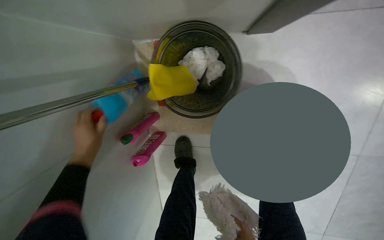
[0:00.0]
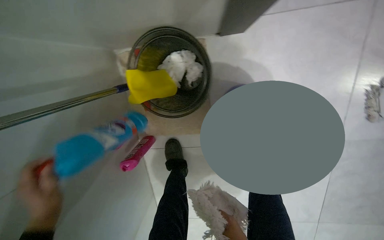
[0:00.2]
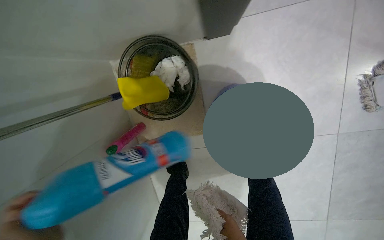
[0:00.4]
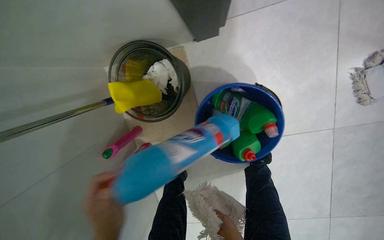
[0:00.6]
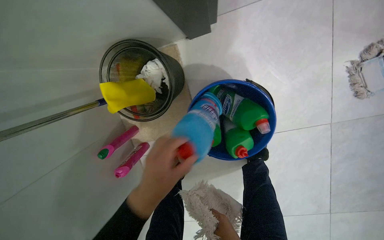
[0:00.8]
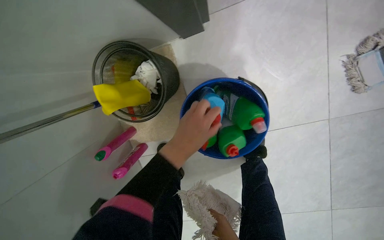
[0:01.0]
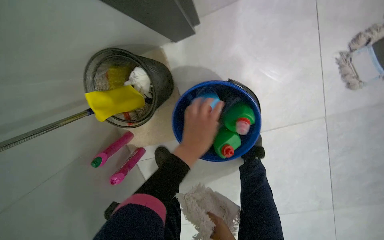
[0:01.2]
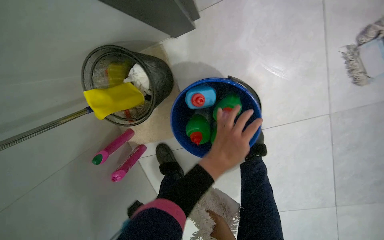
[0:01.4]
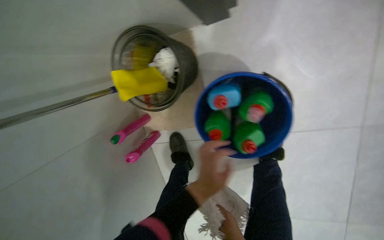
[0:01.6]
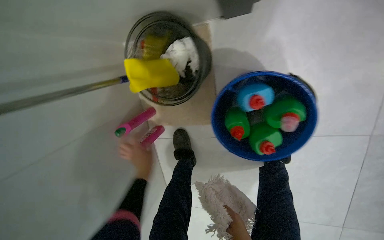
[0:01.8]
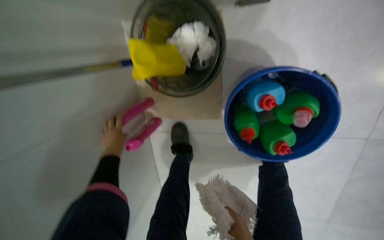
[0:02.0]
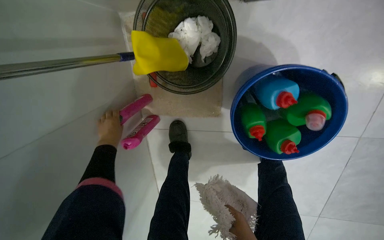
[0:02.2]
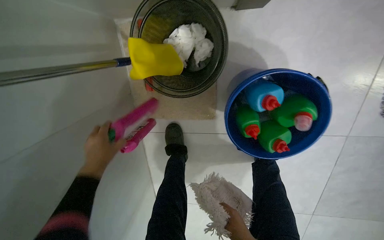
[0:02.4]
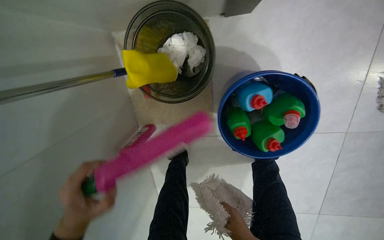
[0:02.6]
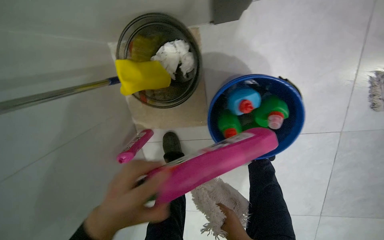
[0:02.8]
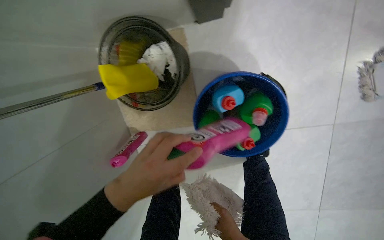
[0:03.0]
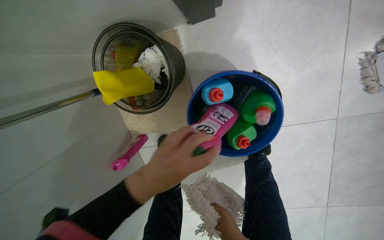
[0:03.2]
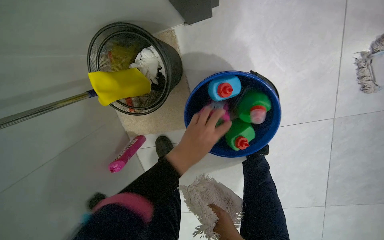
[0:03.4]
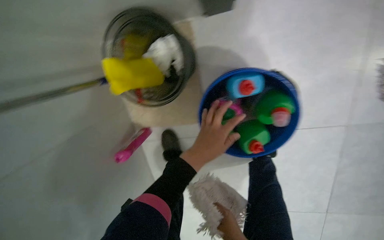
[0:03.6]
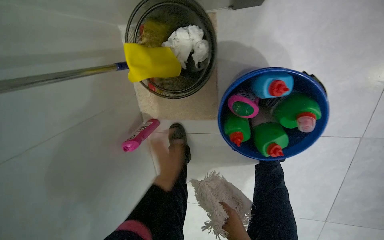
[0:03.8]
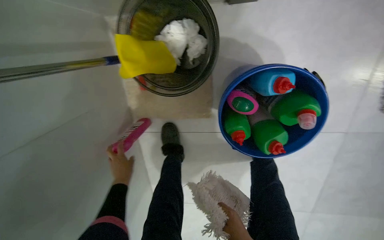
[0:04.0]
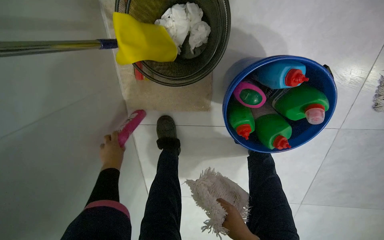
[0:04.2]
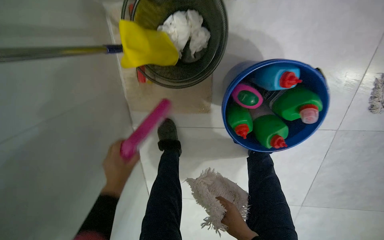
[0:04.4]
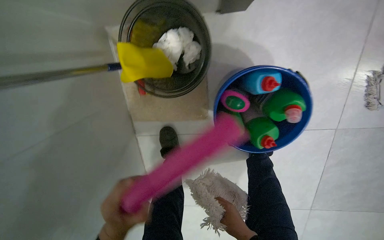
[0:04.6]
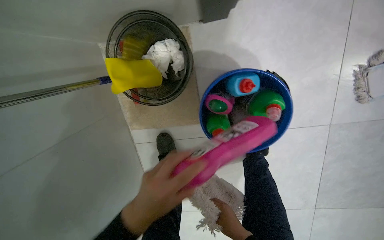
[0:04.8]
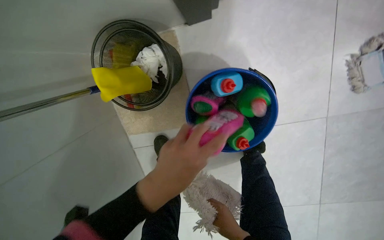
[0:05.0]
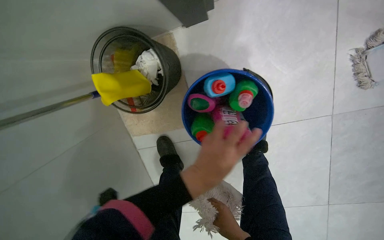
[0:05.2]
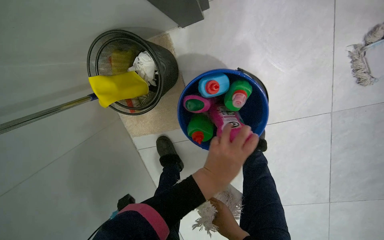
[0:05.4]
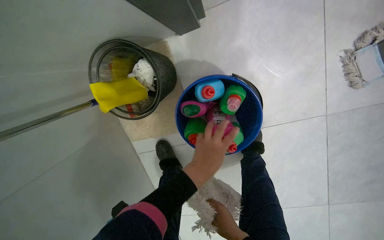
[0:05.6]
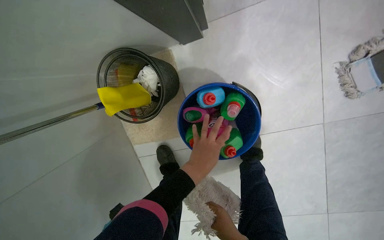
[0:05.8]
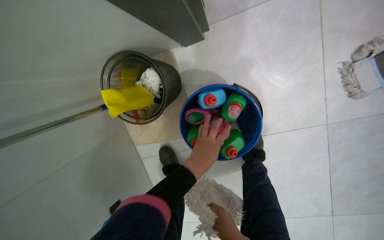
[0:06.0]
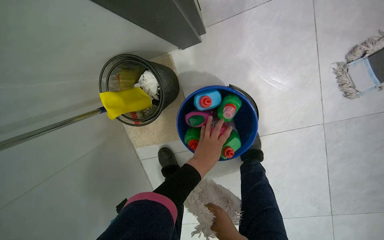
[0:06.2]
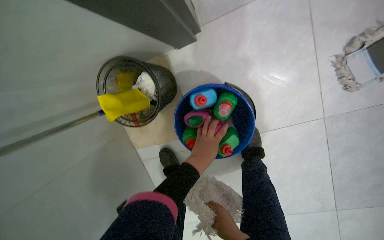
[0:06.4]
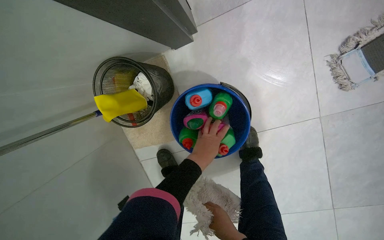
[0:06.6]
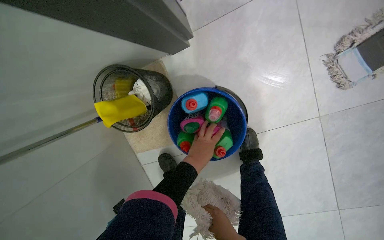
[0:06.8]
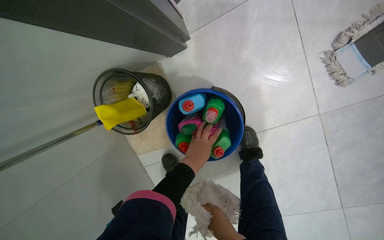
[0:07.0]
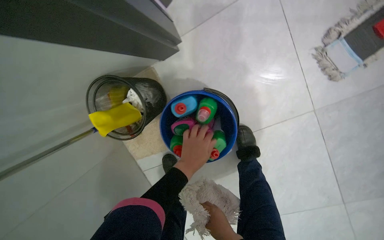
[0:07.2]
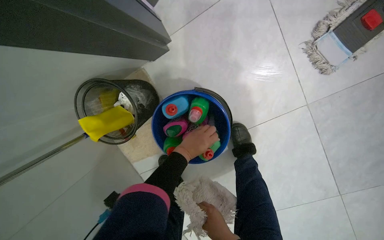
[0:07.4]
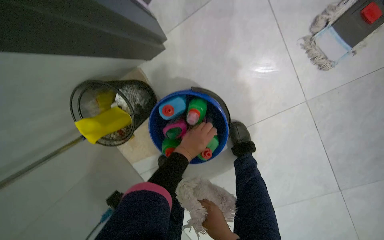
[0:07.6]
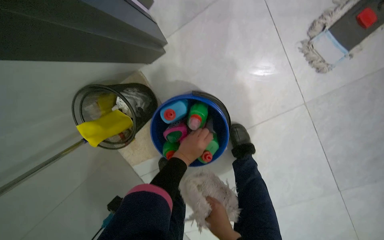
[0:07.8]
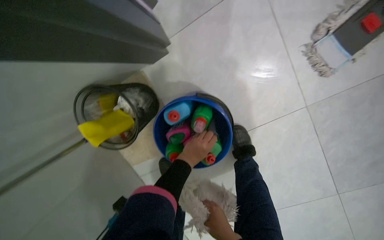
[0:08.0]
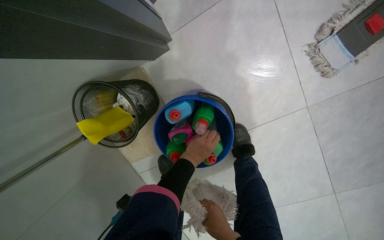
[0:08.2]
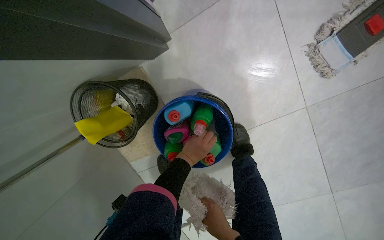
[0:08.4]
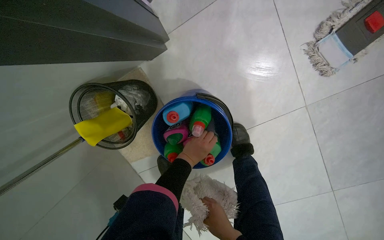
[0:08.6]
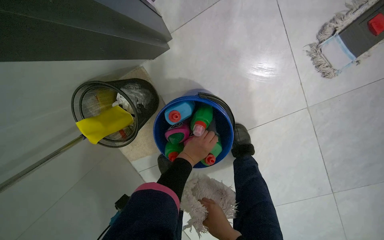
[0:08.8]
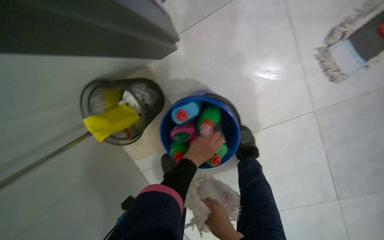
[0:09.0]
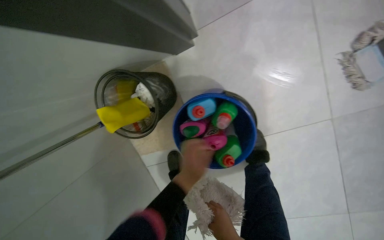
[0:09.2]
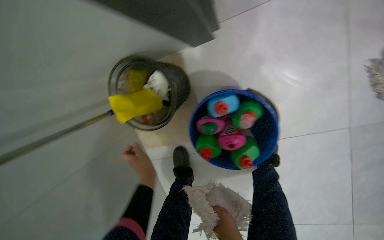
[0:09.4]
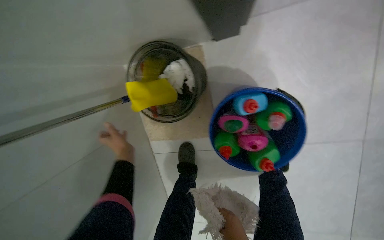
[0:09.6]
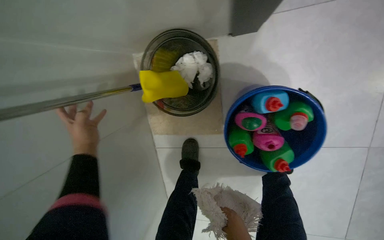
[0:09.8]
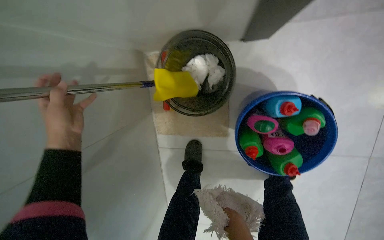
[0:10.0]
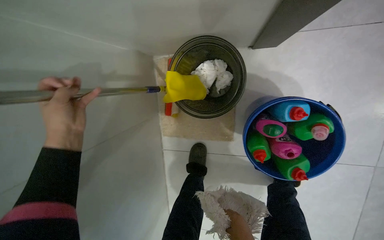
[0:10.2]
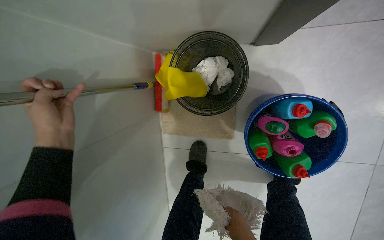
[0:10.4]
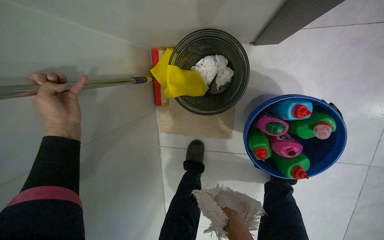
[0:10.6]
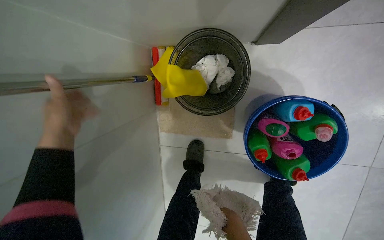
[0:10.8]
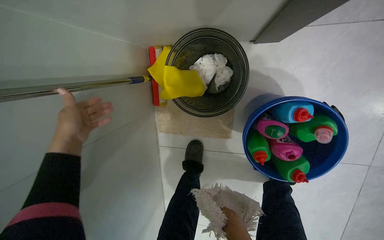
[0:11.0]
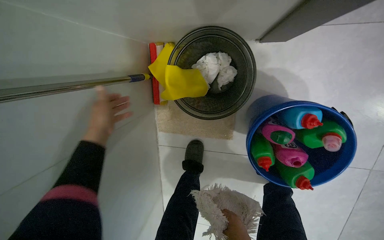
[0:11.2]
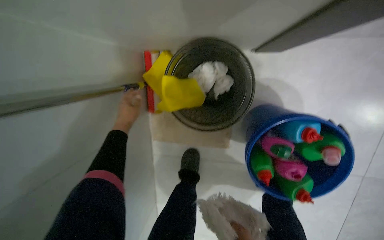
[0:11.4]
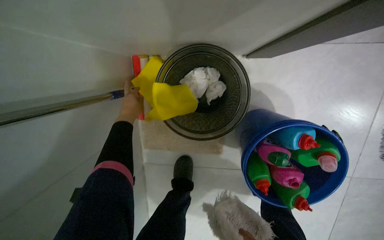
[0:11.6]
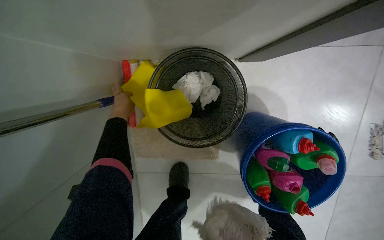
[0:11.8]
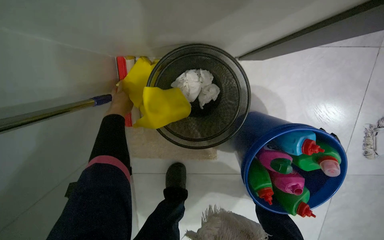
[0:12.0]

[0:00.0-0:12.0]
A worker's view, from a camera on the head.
Job: organizing items.
The whole recording: Organizing cleaning supplies. The worker places various cleaning bottles into a blue bucket and a yellow sponge into a black bucket.
0:01.6 to 0:03.0: The left hand moves to the left, some 20 cm.
0:03.0 to 0:04.4: The left hand shifts approximately 25 cm farther from the camera and down the picture, and reaches about 20 cm to the left, then returns.
0:04.4 to 0:06.0: The left hand shifts approximately 40 cm to the right, up the picture and nearer to the camera.
0:07.6 to 0:09.0: The hands make small movements and keep their place.
0:09.0 to 0:10.4: The scene rotates clockwise by approximately 25 degrees. The left hand shifts some 50 cm to the left.
0:10.4 to 0:12.0: The left hand heads farther from the camera and up the picture, covering some 50 cm.

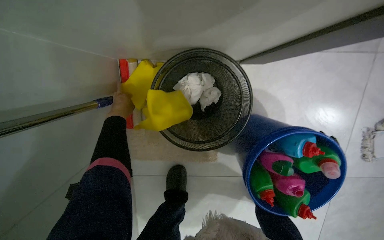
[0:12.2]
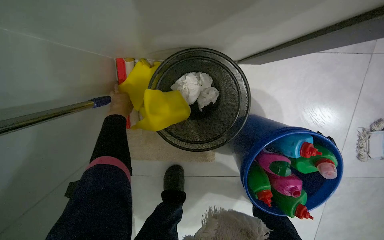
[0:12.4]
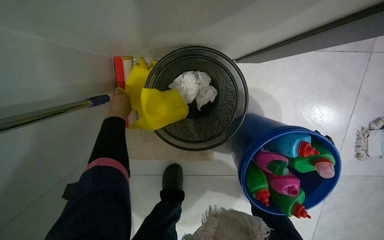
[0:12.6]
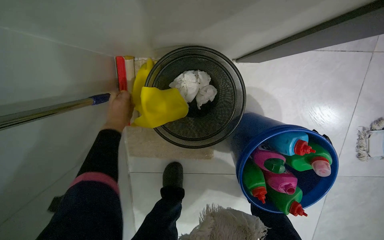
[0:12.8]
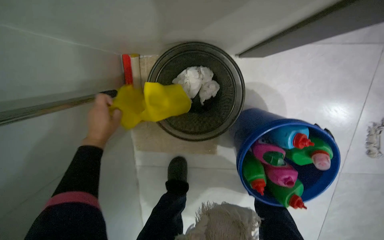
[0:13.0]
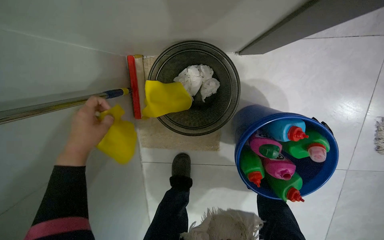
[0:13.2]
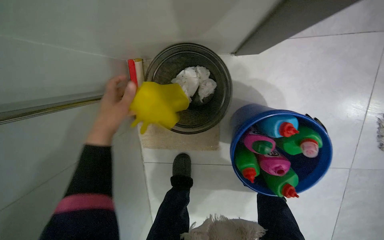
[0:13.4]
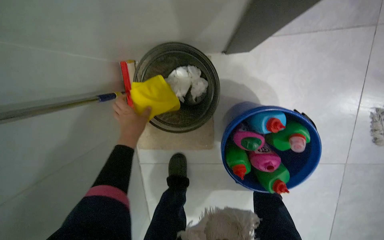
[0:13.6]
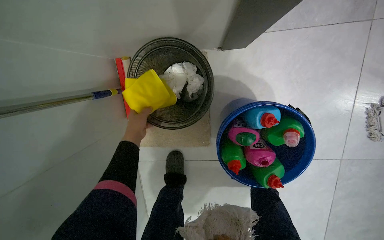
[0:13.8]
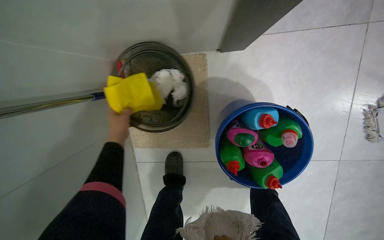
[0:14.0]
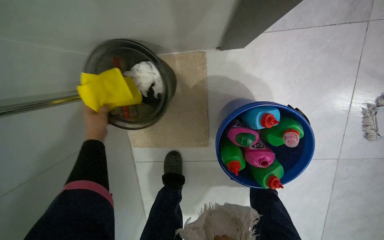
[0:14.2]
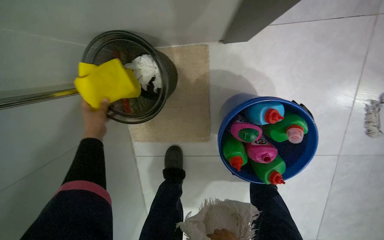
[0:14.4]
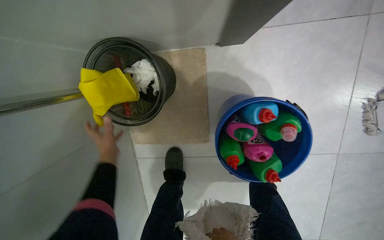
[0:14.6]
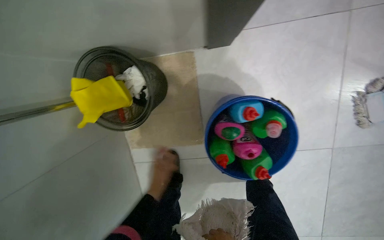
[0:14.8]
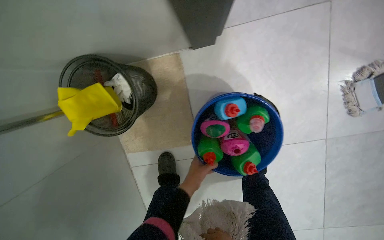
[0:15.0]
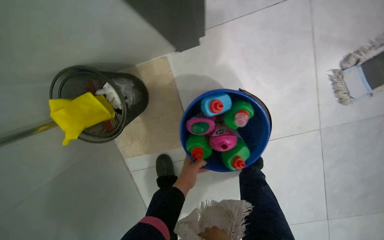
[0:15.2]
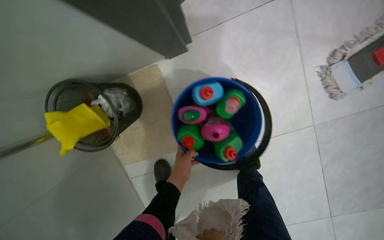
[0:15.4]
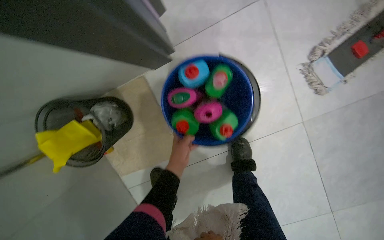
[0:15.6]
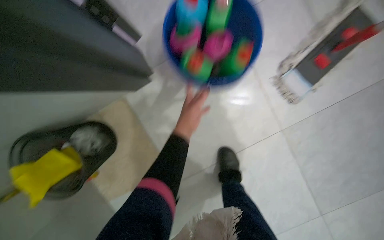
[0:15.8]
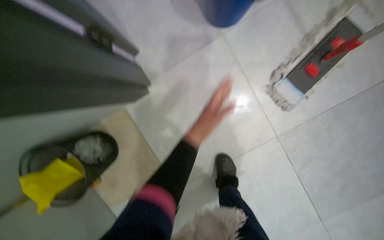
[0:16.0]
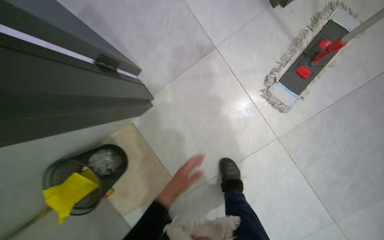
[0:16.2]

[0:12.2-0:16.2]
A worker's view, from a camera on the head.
Job: organizing items.
The whole recording: Organizing cleaning supplies. The worker places various cleaning bottles into a blue bucket and a yellow sponge into a black bucket.
0:12.2 to 0:13.6: The left hand moves nearer to the camera, to the right and down the picture, some 30 cm.
0:14.8 to 0:16.2: The scene rotates counterclockwise by approximately 25 degrees.

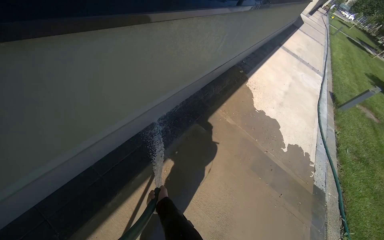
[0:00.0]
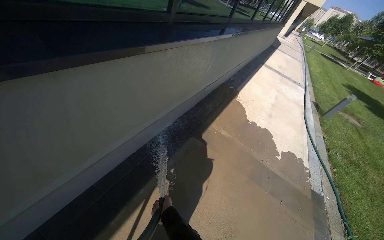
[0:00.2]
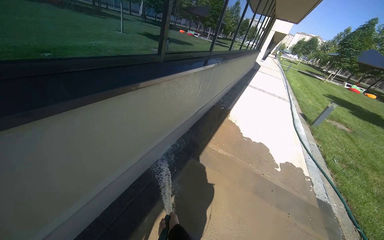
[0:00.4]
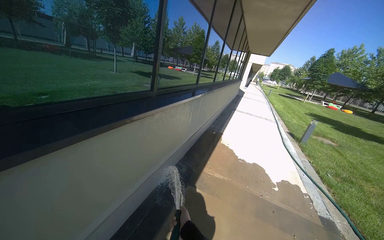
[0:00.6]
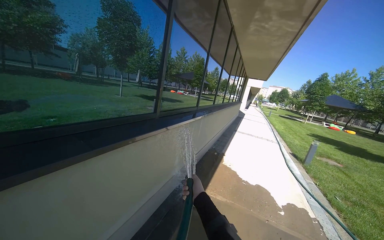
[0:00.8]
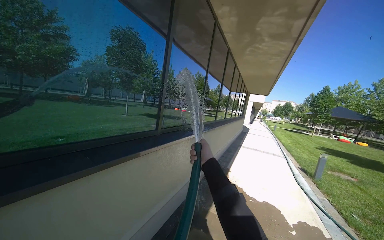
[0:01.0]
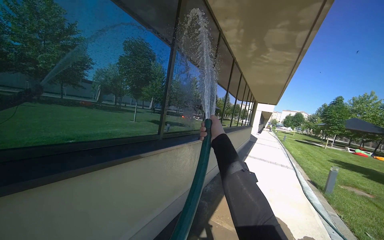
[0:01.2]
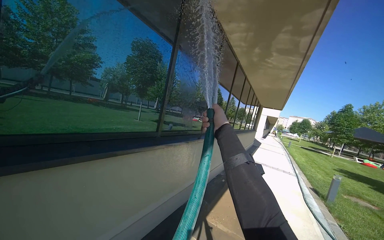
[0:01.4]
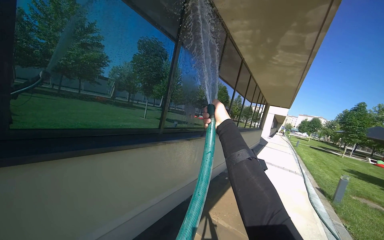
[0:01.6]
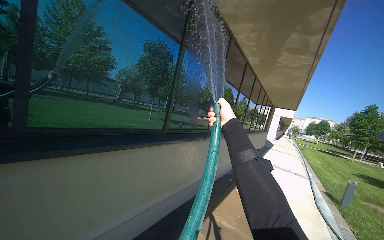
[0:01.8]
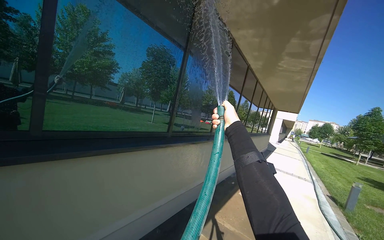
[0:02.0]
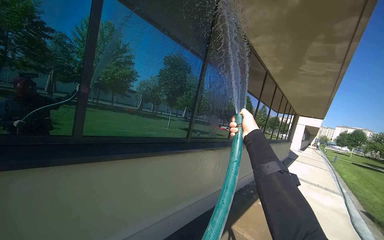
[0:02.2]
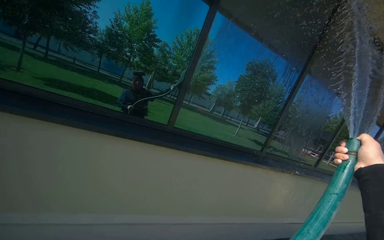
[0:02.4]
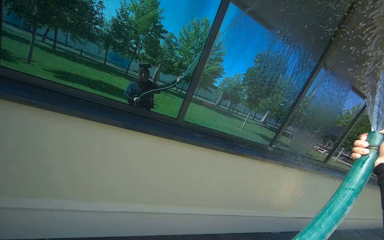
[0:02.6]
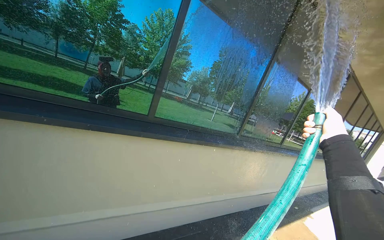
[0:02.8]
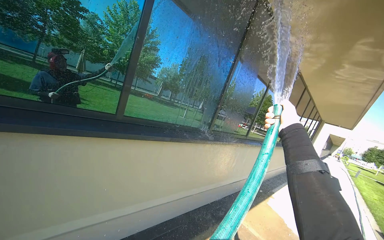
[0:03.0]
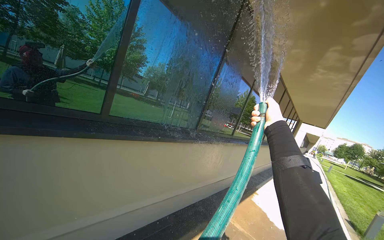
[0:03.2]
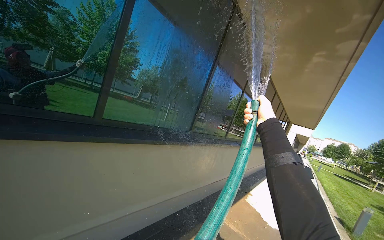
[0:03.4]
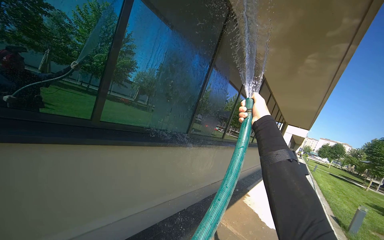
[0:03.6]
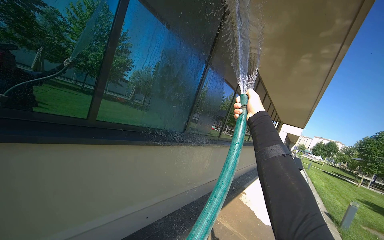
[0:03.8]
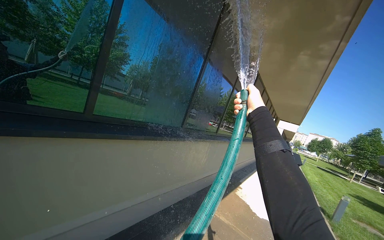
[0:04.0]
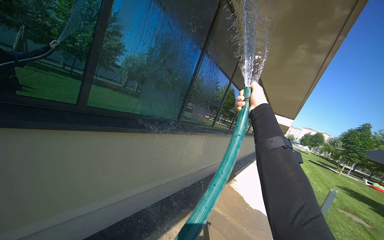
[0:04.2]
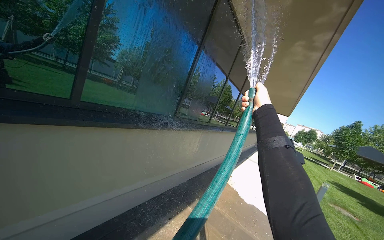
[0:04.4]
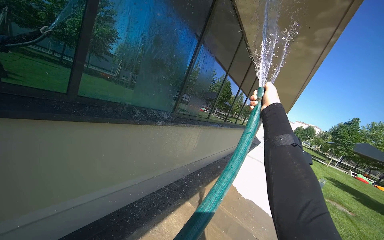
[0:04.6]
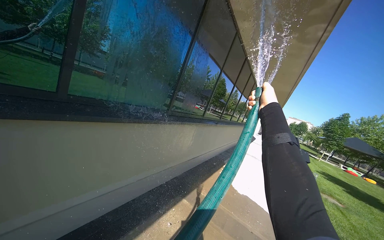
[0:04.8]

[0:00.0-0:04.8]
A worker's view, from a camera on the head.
Job: cleaning windows.
The whole recording: Rinsing building windows. The worker rinses the building windows with a water hose.
0:00.0 to 0:01.6: The head travels some 70 cm. The wearer looks some 45 degrees further upward.
